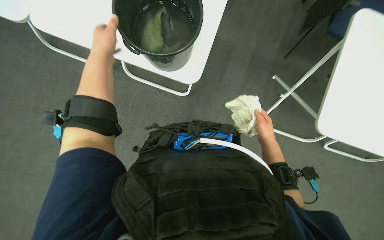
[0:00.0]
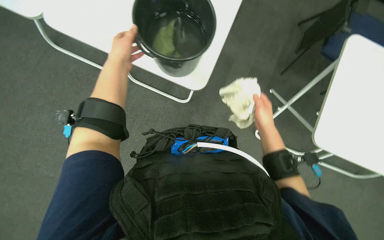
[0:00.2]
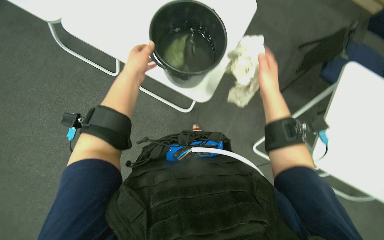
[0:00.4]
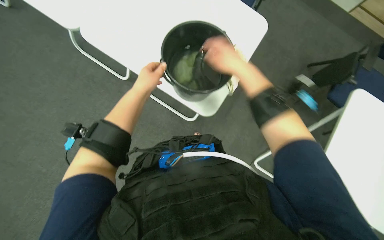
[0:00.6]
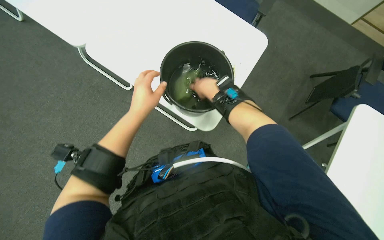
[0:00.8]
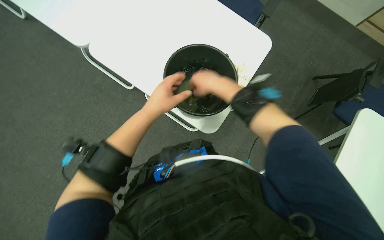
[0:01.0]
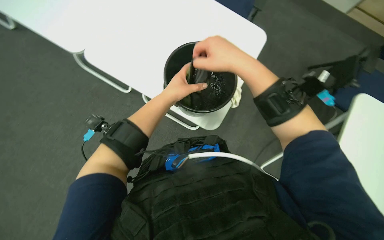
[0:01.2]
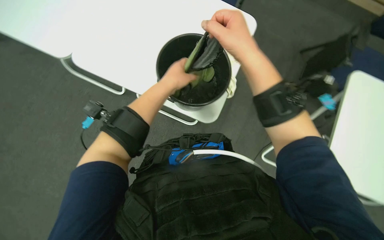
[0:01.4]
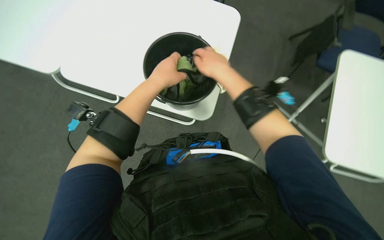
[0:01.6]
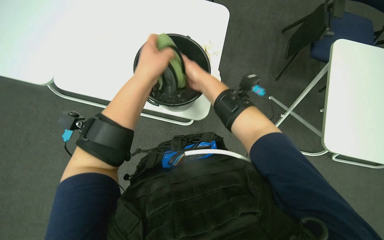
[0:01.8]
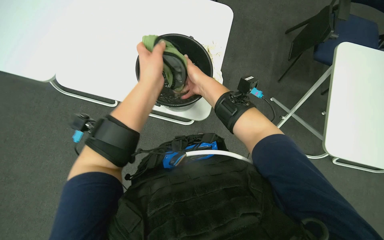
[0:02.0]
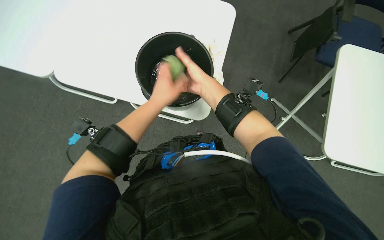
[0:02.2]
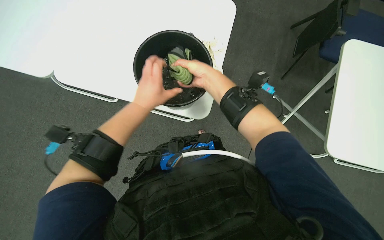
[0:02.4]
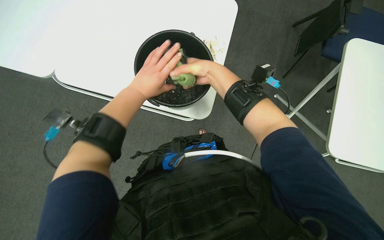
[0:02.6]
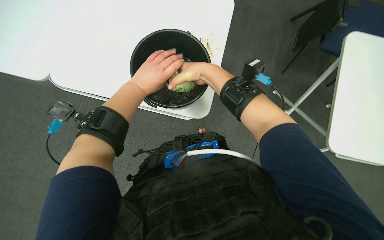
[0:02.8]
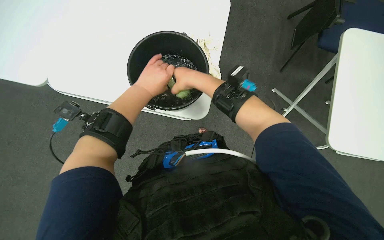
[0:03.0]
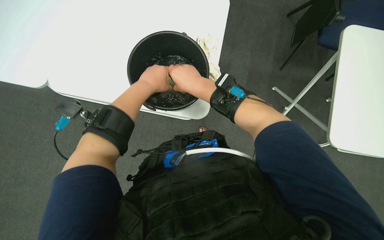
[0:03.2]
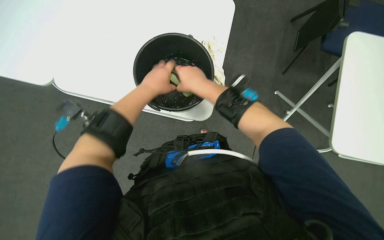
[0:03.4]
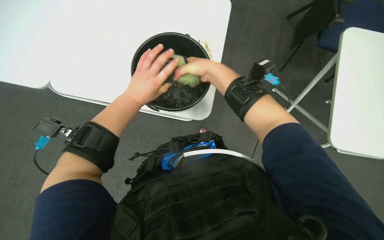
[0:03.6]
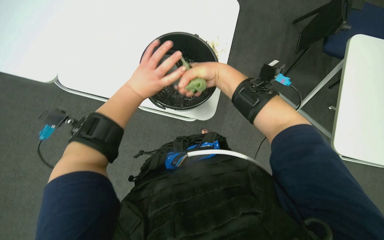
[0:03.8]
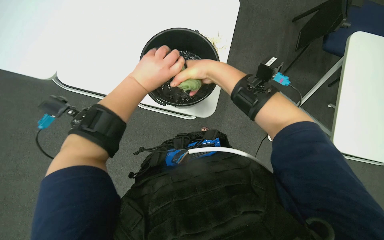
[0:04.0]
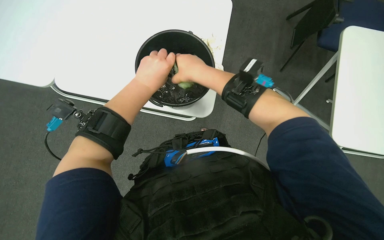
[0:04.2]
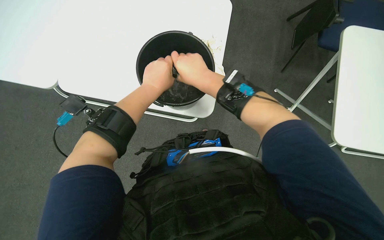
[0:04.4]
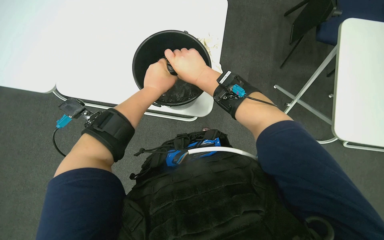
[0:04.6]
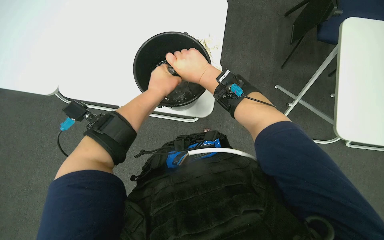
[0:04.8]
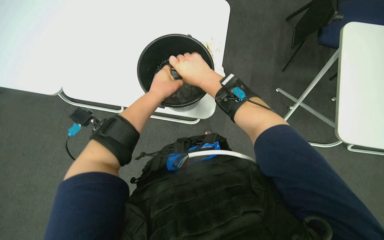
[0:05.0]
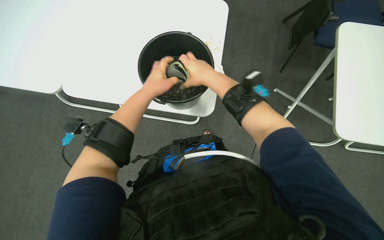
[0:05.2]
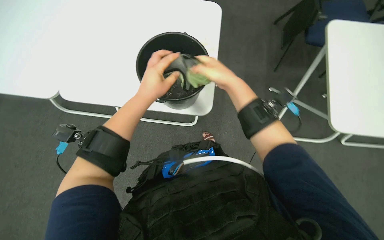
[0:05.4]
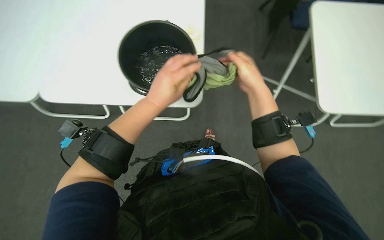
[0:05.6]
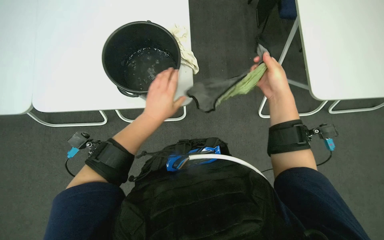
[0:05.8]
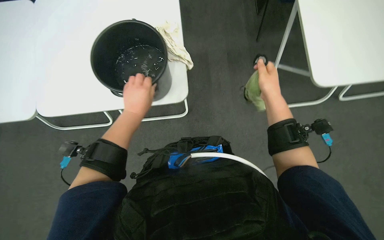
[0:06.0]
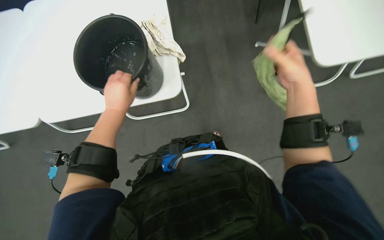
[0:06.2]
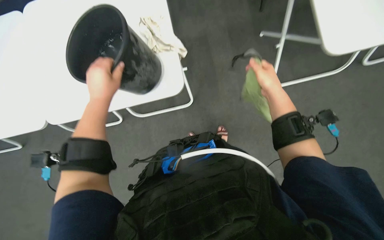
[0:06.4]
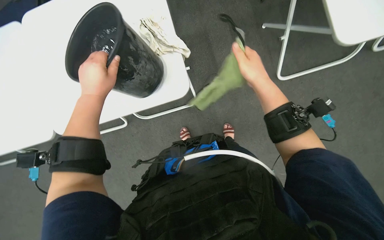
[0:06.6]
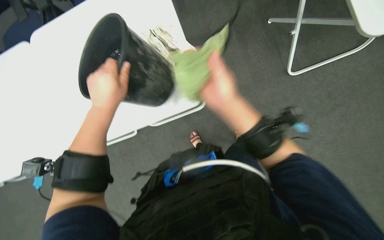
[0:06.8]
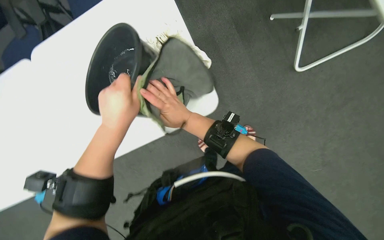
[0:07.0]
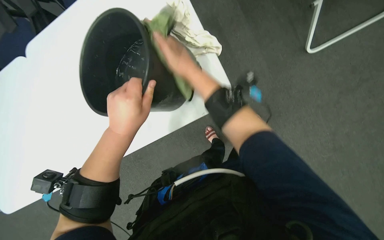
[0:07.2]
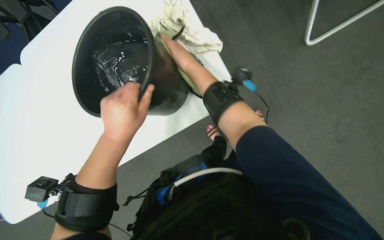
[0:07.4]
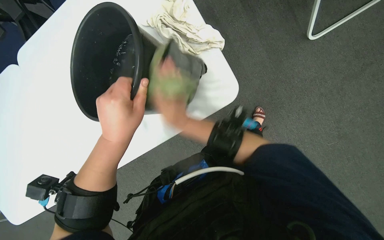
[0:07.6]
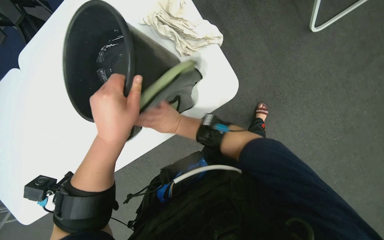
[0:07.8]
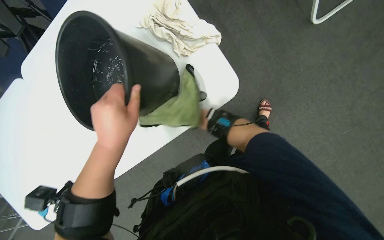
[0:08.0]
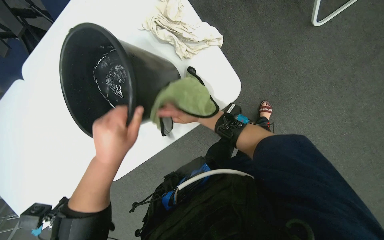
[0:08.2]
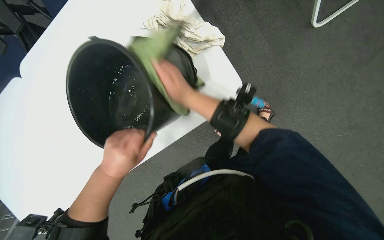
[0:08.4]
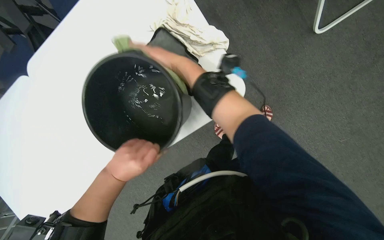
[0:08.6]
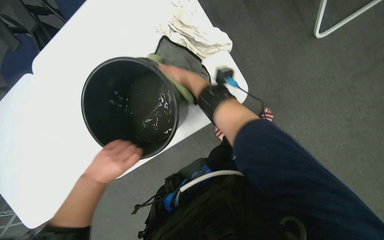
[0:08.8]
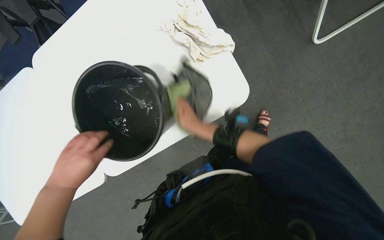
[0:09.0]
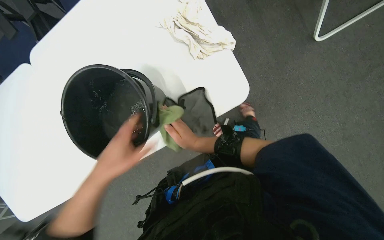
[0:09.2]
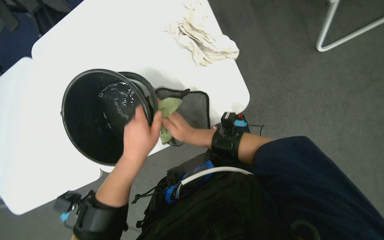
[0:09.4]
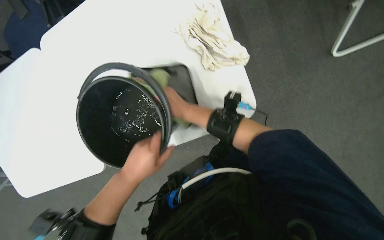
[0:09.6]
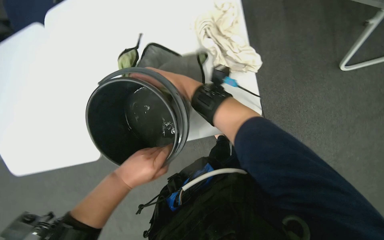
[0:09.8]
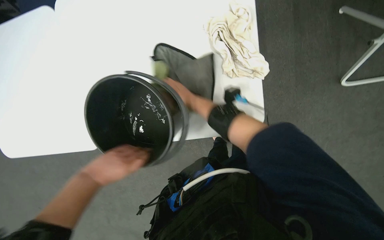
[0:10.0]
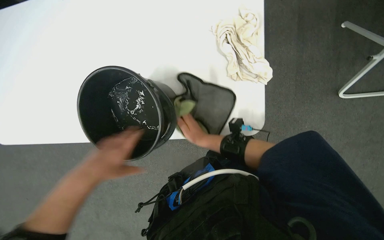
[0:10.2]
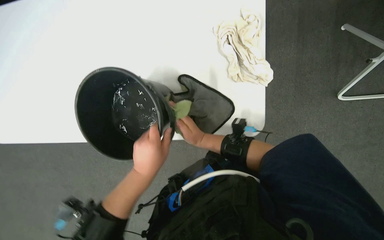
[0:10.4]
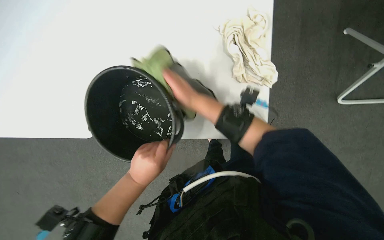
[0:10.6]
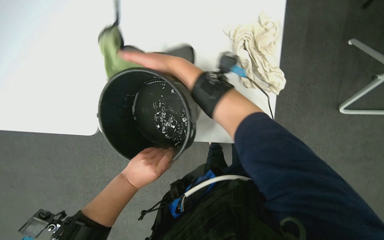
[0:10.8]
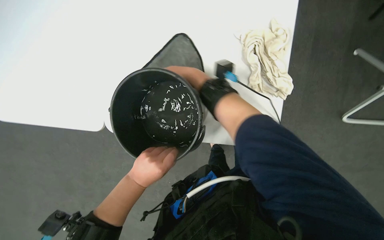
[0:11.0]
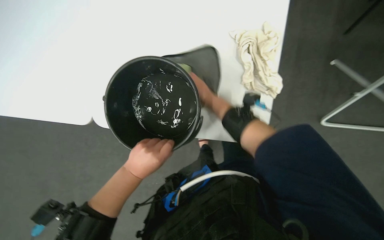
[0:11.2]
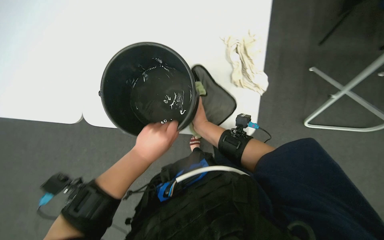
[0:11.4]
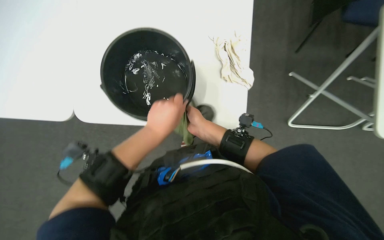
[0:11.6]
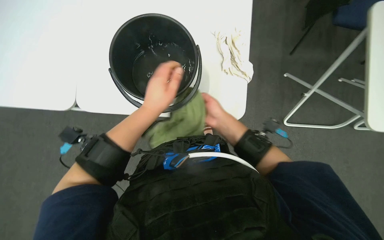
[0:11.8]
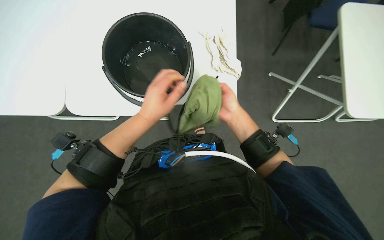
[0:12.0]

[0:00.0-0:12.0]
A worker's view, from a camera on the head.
Job: wiping surfaces.
The whole recording: Wiping conference room tables. The worker wipes conference room tables with a cloth, periodically soaking and wringing cloths in a bucket.
0:00.0 to 0:01.6: The right hand swings nearer and farther, approximately 20 cm each way, with 3 reversals. Meanwhile the left hand moves to the right, about 15 cm.
0:01.6 to 0:04.4: The hands work in one place, with small movements.
0:04.4 to 0:06.0: The right hand is displaced to the right by roughly 30 cm. Meanwhile the left hand moves nearer and farther over about 10 cm, changing direction 2 times.
0:06.0 to 0:07.6: The wearer looks approximately 10 degrees further downward. The right hand shifts roughly 30 cm to the left and down the picture; the left hand heads nearer to the camera, covering approximately 15 cm.
0:07.6 to 0:09.0: The right hand goes nearer and farther, roughly 30 cm each way, reversing 2 times. The left hand is displaced to the left, down the picture and farther from the camera by approximately 25 cm.
0:09.0 to 0:10.4: The right hand reaches some 15 cm up the picture, then returns. Meanwhile the left hand goes left and right, approximately 20 cm each way, reversing 2 times.
0:10.4 to 0:12.0: The view pans to the right by approximately 20 degrees. The wearer looks roughly 10 degrees further upward. The right hand goes roughly 15 cm to the right and nearer to the camera.

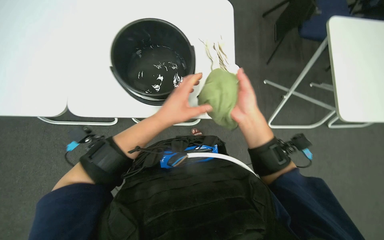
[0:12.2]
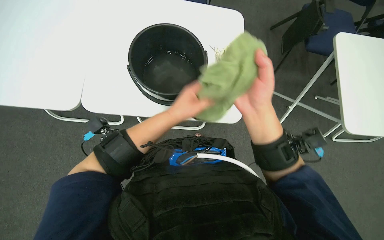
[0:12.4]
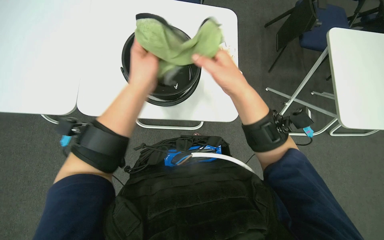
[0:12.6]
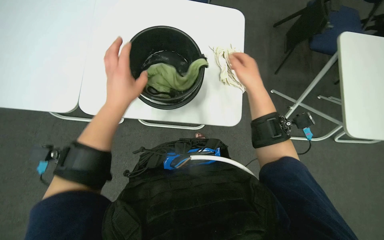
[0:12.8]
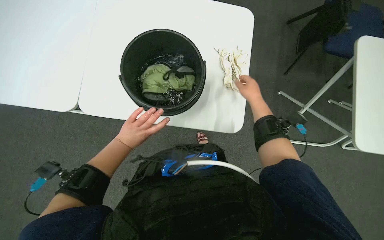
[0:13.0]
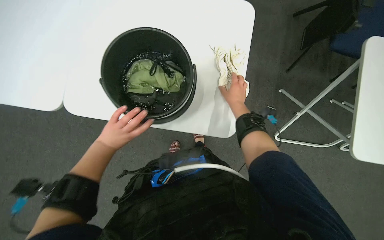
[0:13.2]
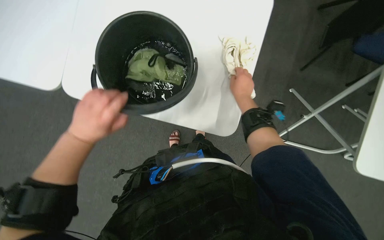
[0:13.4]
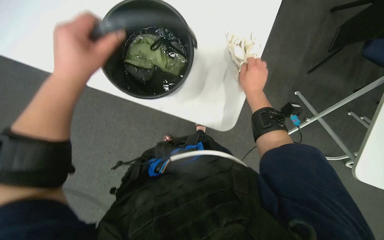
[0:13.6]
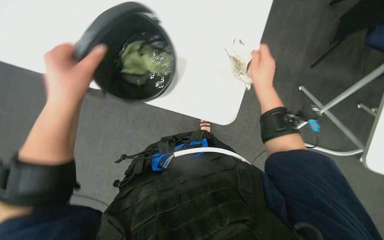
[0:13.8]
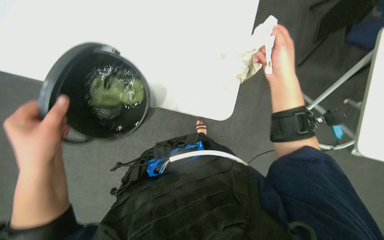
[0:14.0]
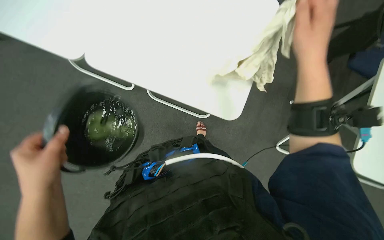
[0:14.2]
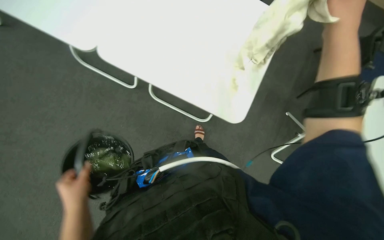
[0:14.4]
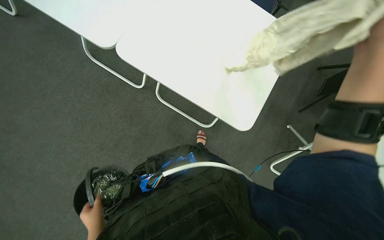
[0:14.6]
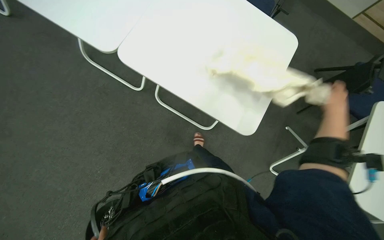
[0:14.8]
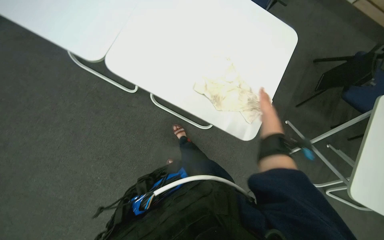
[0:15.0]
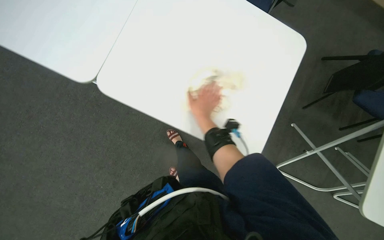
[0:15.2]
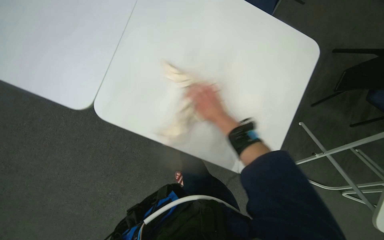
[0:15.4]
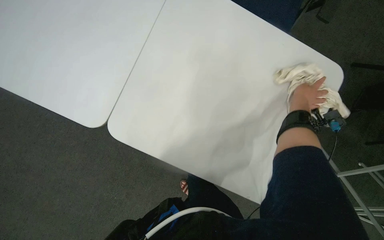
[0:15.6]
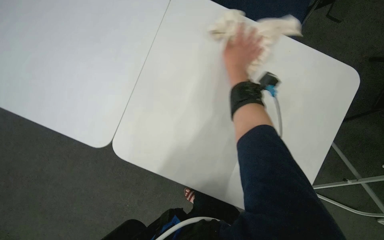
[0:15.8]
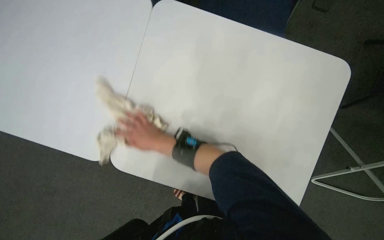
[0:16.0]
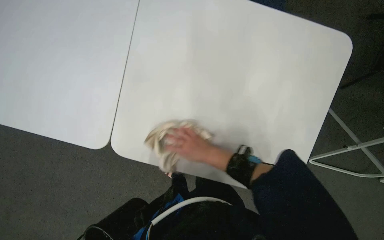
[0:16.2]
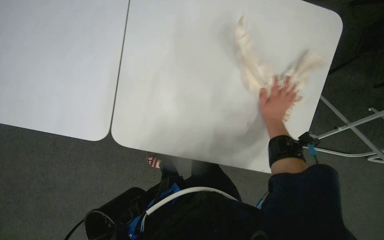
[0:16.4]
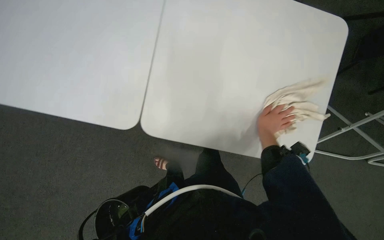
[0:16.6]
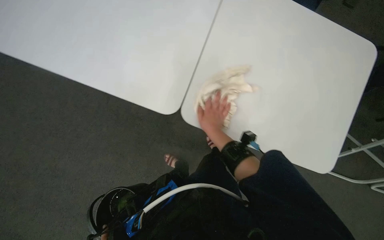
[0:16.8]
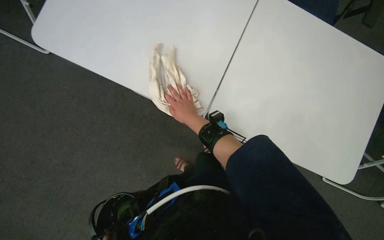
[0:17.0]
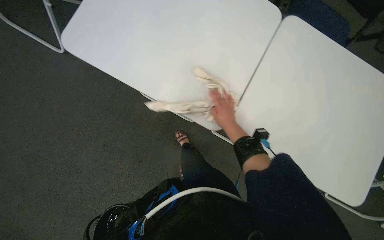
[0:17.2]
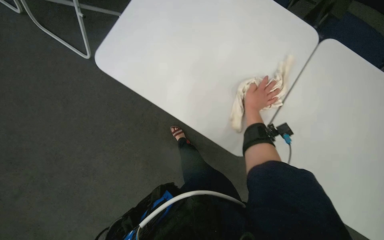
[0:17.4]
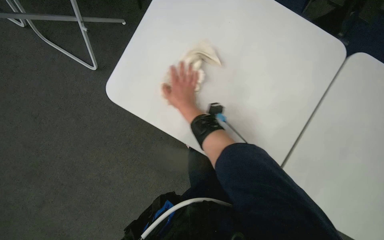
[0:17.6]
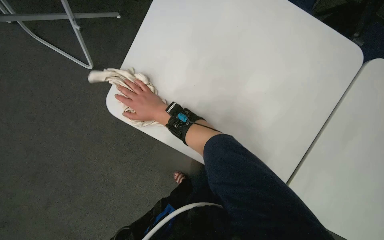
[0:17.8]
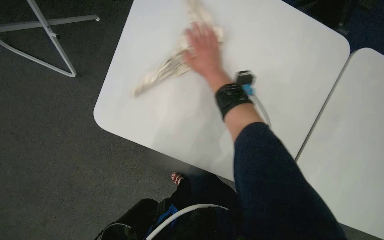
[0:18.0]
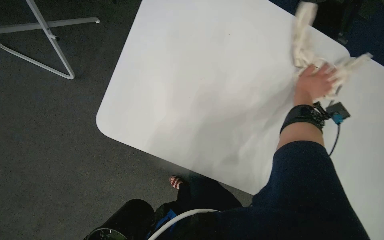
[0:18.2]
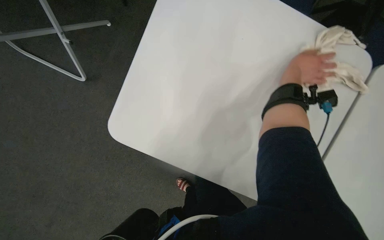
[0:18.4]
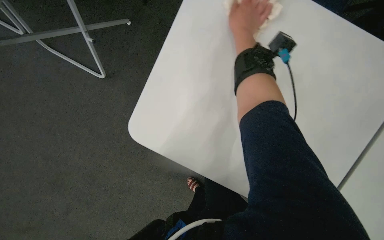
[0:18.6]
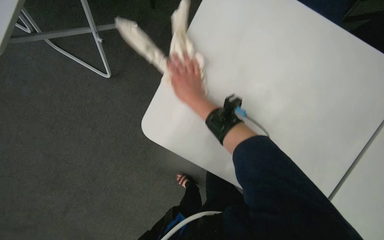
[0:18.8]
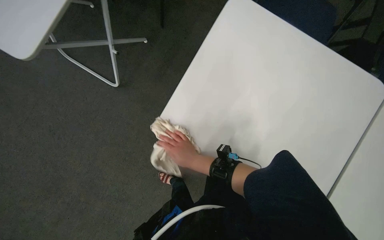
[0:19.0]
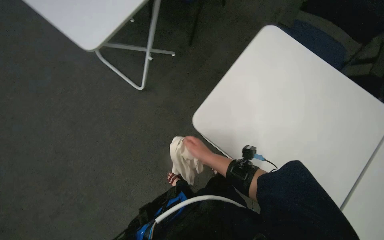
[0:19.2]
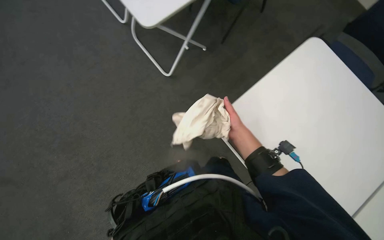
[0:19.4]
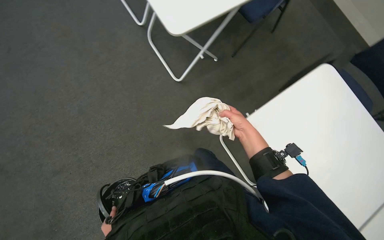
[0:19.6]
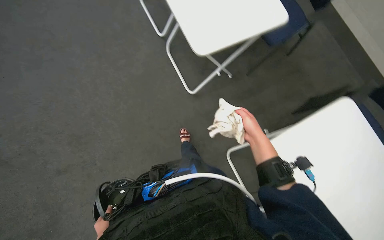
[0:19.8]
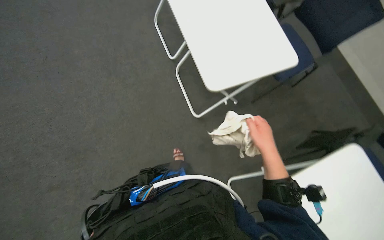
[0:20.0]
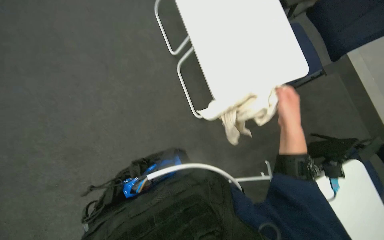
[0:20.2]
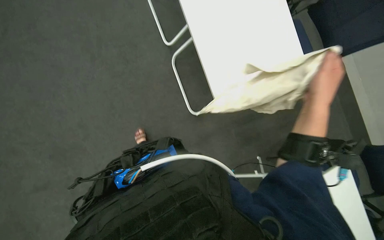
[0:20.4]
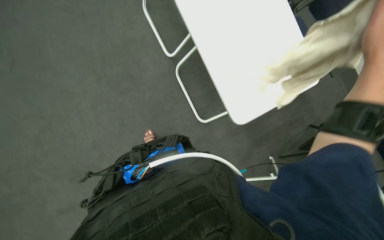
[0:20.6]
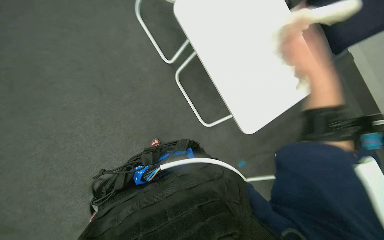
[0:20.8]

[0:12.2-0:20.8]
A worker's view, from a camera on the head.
Job: wiping surfaces.
The whole recording: Wiping conference room tables. The worker wipes conference room tables with a cloth, periodically soaking and wringing cloths in a bucket.
0:12.2 to 0:13.6: The left hand travels nearer to the camera and to the left by roughly 15 cm; the right hand travels farther from the camera and up the picture by approximately 25 cm.
0:13.6 to 0:15.0: The right hand goes approximately 10 cm to the right, and goes nearer to the camera and returns, about 25 cm each way.
0:15.0 to 0:16.6: The right hand heads down the picture, covering roughly 10 cm, and goes to the left and returns, some 40 cm each way.
0:18.0 to 0:19.4: The wearer moves roughly 40 cm. The view tips upward by roughly 15 degrees. The scene turns approximately 25 degrees clockwise in the picture.
